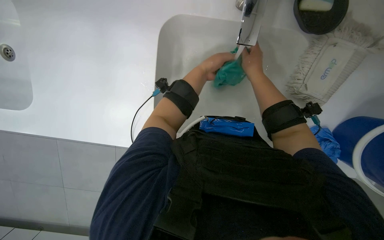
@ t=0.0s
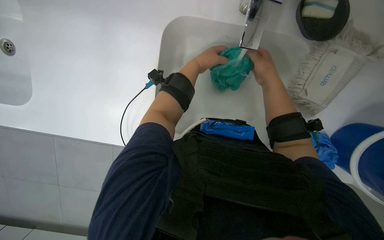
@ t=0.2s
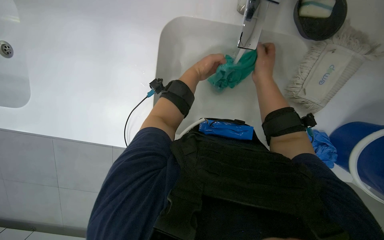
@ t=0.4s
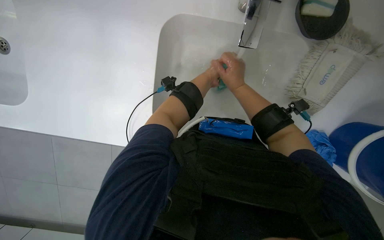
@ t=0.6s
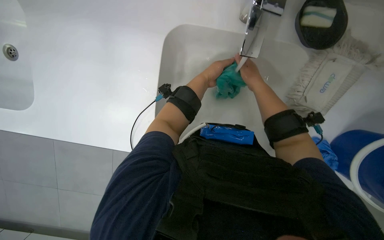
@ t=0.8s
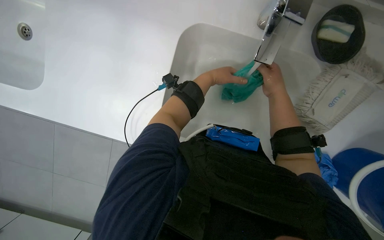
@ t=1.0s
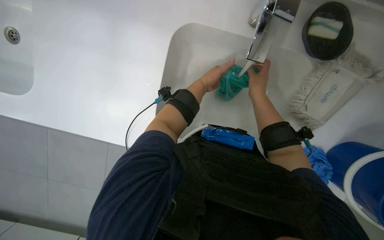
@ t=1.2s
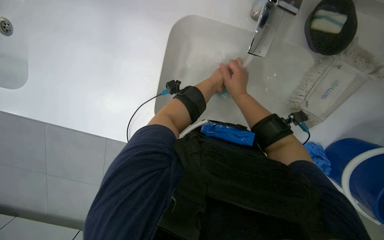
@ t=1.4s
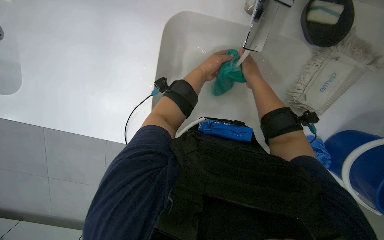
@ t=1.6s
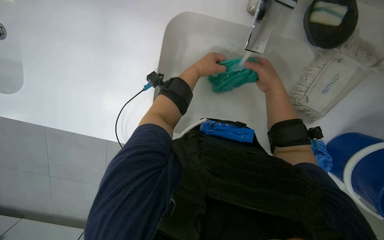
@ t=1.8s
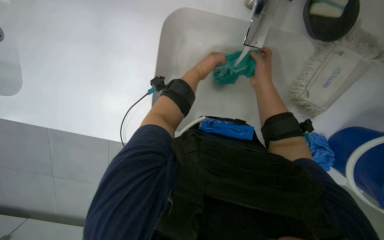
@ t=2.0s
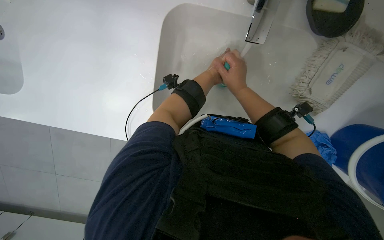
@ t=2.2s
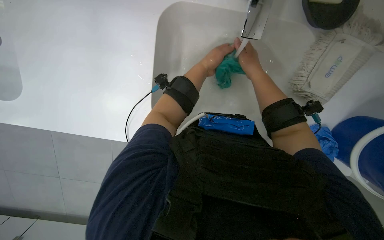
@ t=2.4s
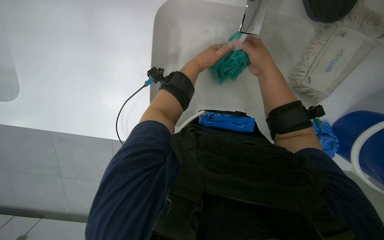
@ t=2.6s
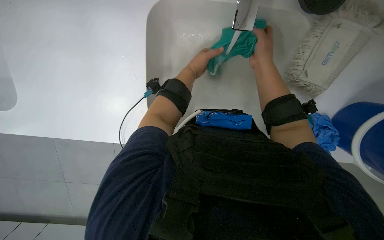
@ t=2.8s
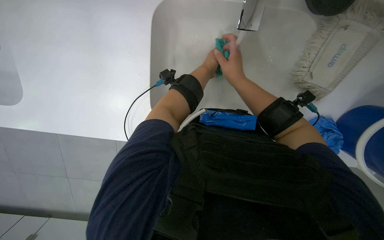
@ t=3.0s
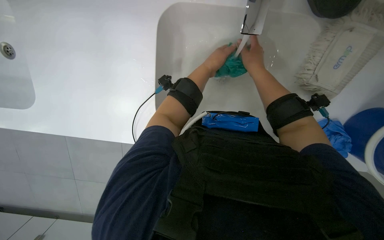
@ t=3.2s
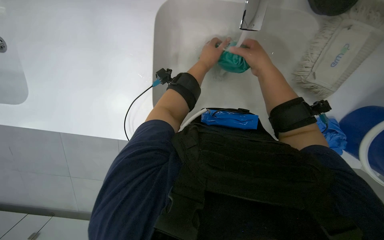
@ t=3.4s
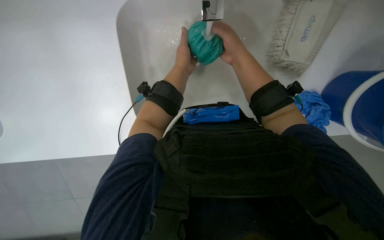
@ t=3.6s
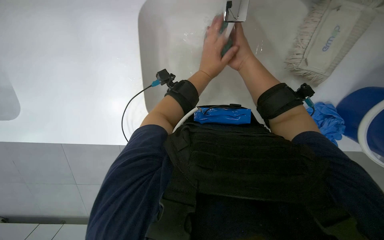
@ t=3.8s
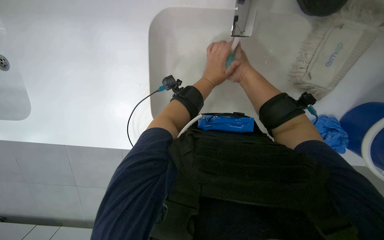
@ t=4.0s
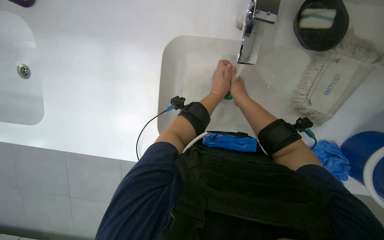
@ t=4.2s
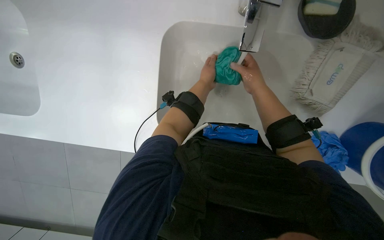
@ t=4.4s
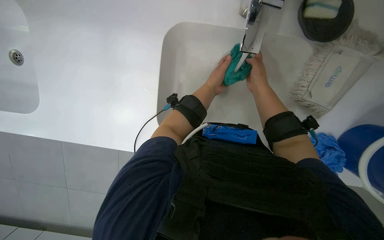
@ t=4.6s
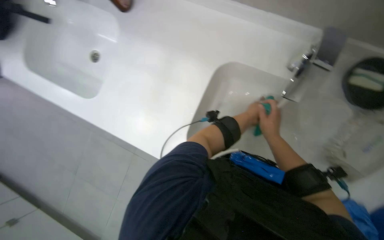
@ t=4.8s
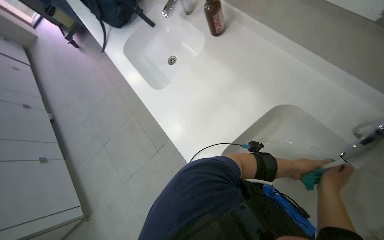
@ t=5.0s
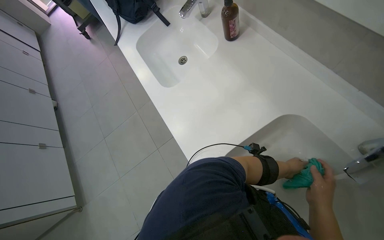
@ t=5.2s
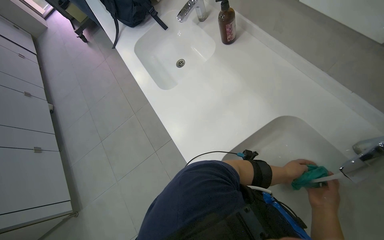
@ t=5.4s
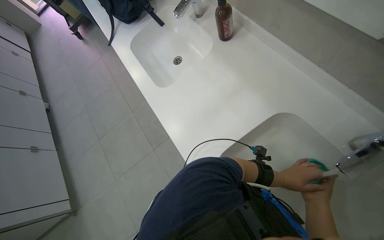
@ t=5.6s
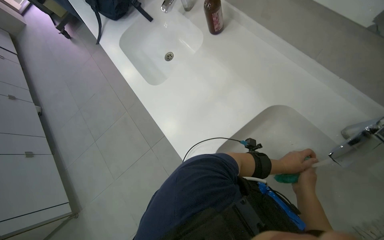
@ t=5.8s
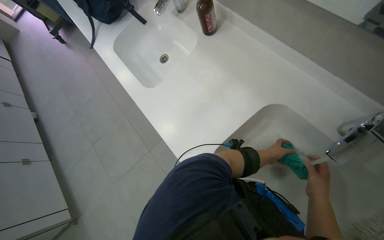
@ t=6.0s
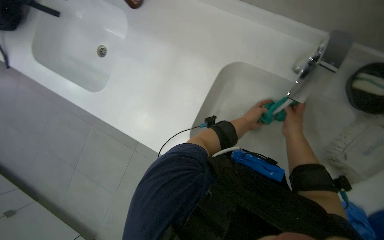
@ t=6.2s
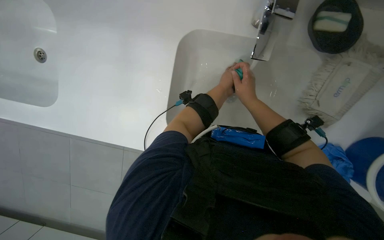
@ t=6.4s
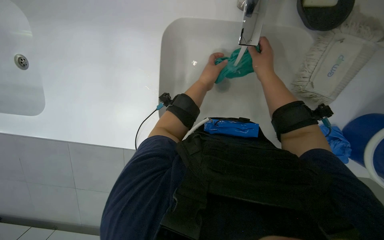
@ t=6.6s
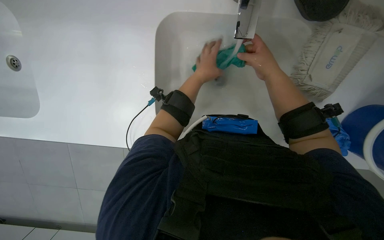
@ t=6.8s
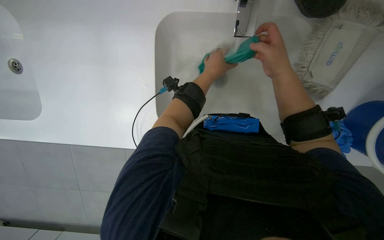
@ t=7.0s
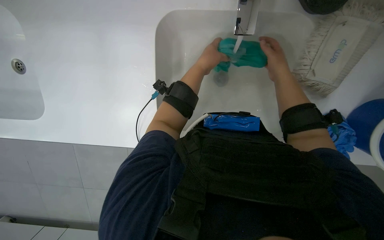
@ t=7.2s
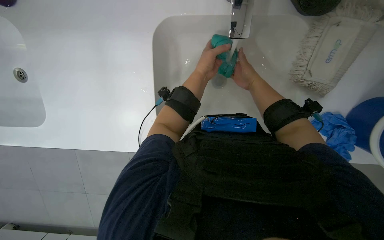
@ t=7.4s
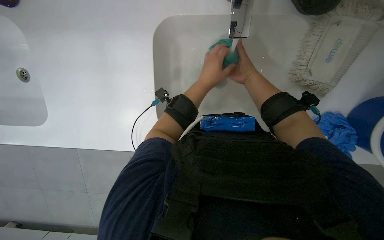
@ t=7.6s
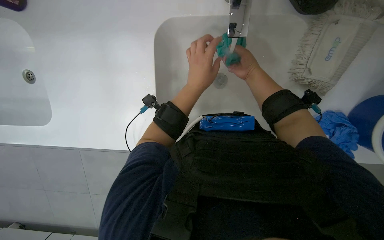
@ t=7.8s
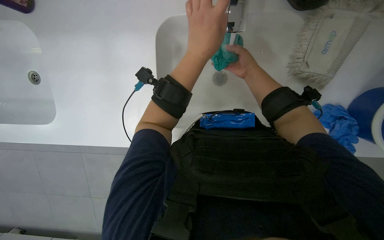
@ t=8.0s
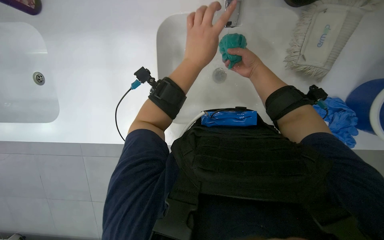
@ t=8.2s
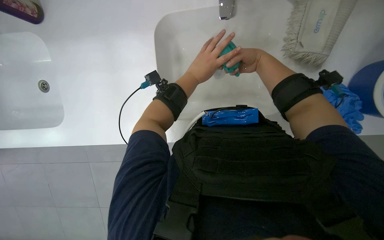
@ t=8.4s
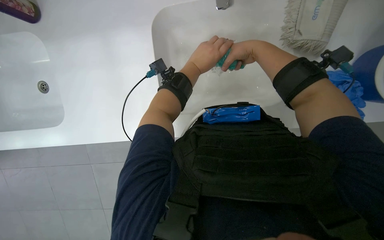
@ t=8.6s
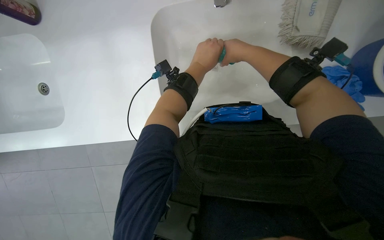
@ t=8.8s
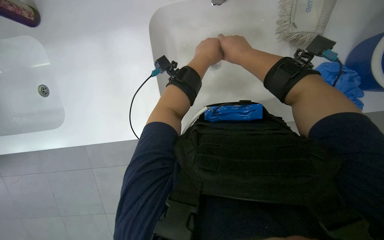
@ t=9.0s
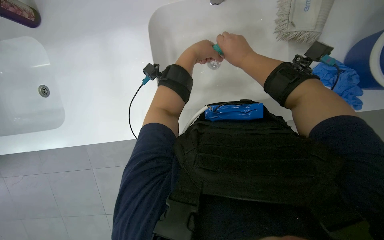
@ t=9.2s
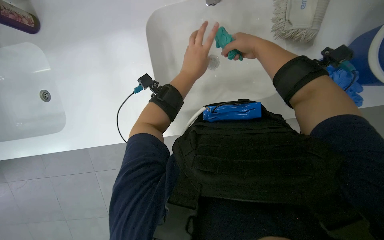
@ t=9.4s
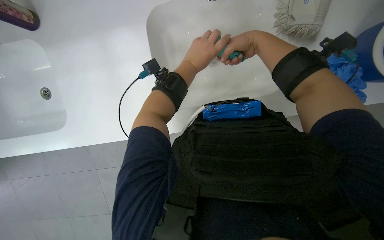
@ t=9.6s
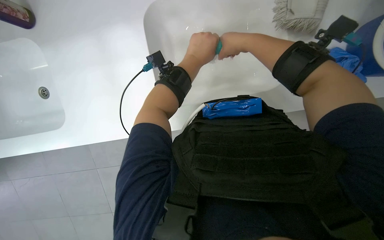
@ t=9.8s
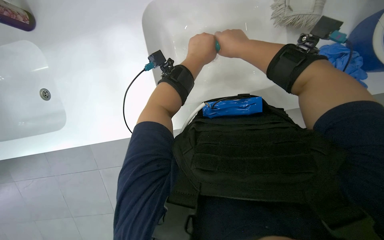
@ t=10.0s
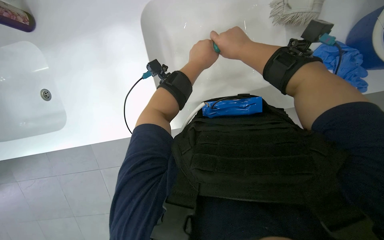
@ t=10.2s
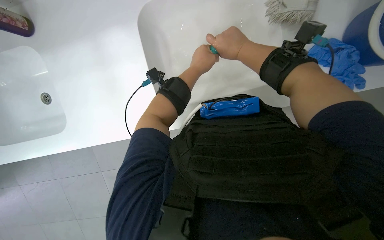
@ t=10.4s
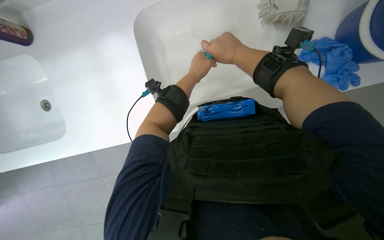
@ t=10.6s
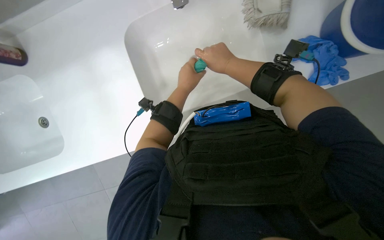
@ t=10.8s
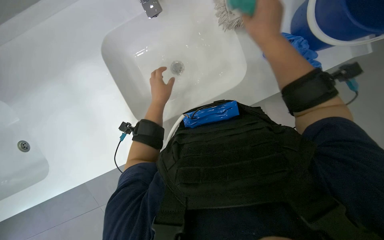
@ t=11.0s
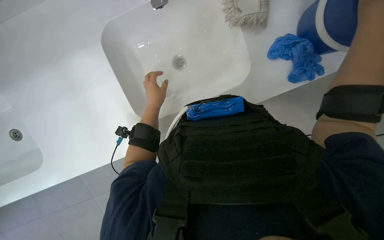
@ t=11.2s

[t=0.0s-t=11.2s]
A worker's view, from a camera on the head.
Job: preparing cleaning supplies.
The whole recording: Washing cleaning cloths and sponge. The worker washes cleaning cloths and a sponge in the sink.
t=3.2s to t=4.8s: The view tilts approximately 15 degrees upward.
t=8.0s to t=9.6s: The left hand goes some 10 cm farther from the camera.
t=9.6s to t=11.2s: The left hand moves farther from the camera, approximately 10 cm.

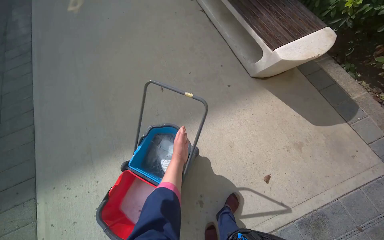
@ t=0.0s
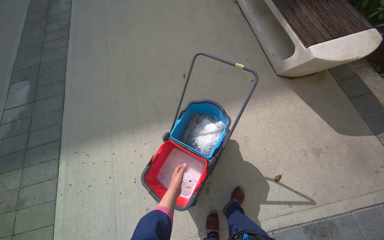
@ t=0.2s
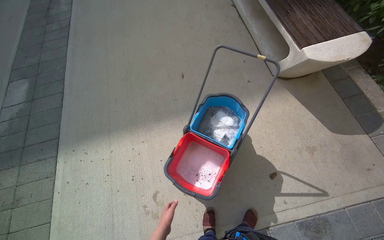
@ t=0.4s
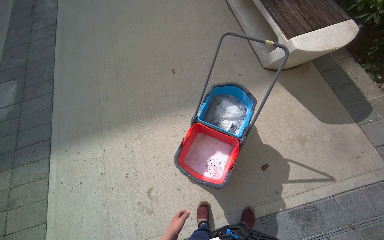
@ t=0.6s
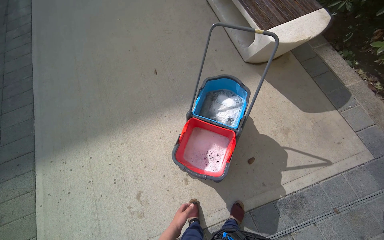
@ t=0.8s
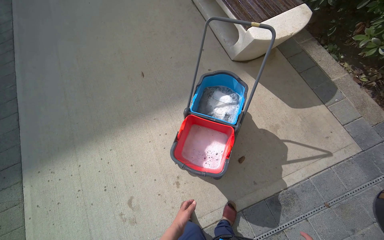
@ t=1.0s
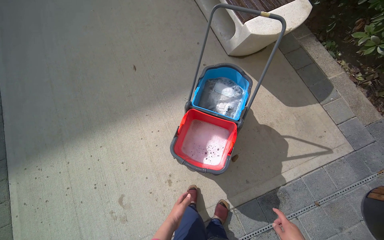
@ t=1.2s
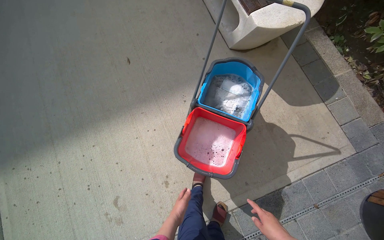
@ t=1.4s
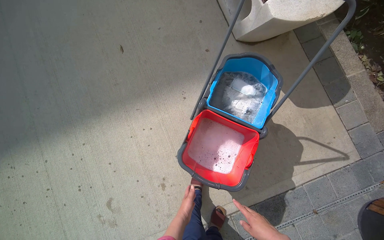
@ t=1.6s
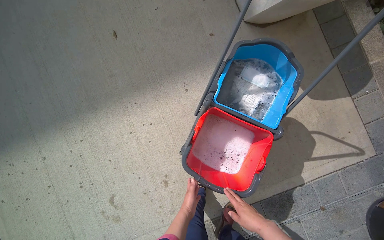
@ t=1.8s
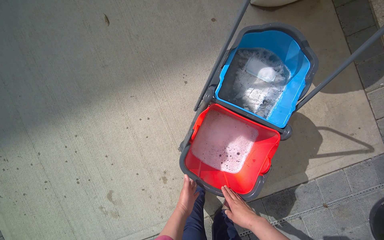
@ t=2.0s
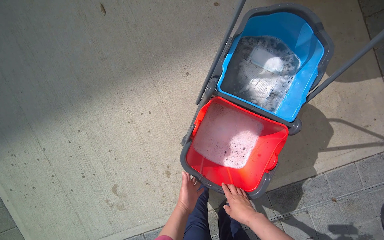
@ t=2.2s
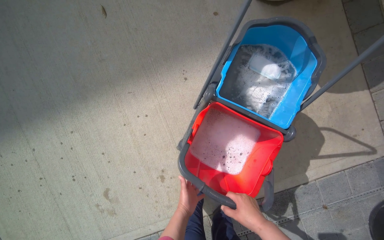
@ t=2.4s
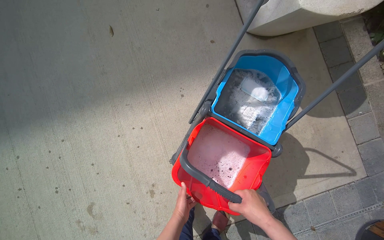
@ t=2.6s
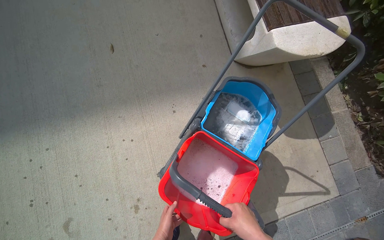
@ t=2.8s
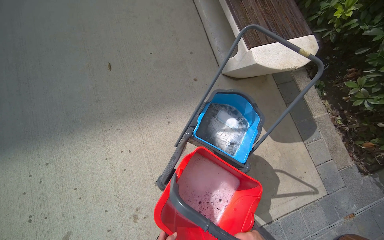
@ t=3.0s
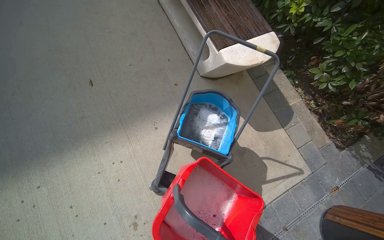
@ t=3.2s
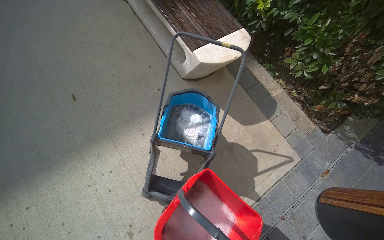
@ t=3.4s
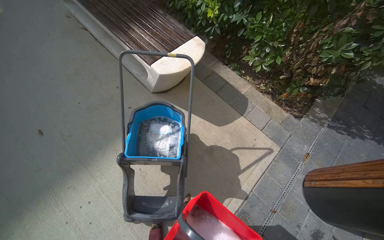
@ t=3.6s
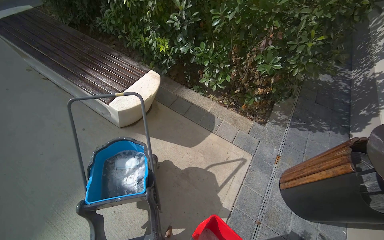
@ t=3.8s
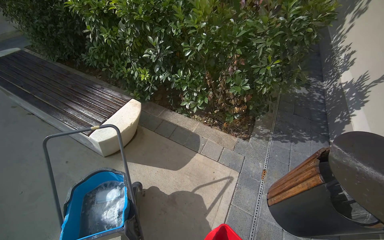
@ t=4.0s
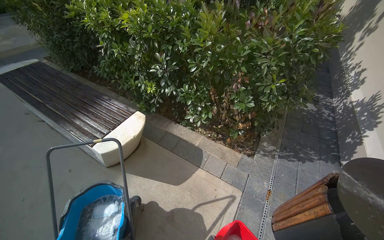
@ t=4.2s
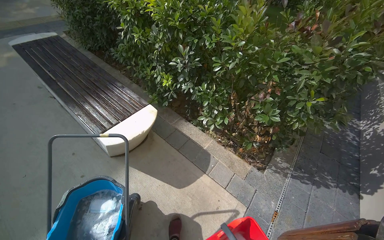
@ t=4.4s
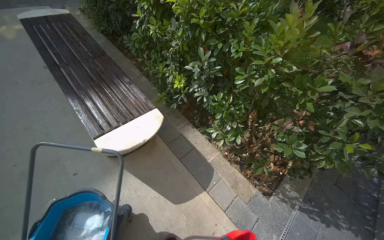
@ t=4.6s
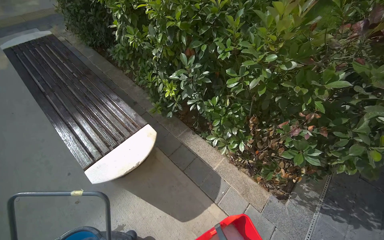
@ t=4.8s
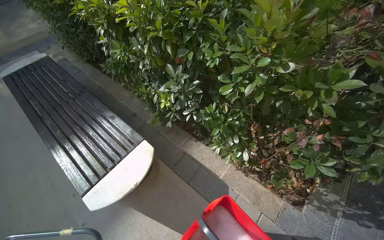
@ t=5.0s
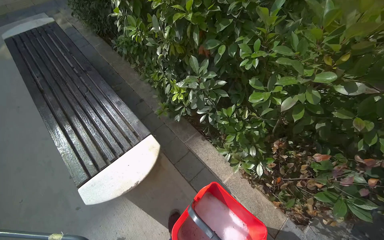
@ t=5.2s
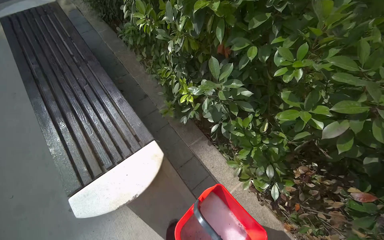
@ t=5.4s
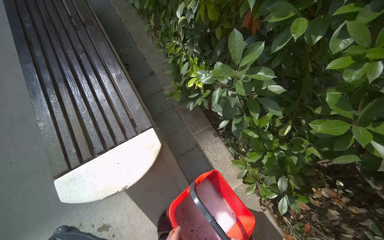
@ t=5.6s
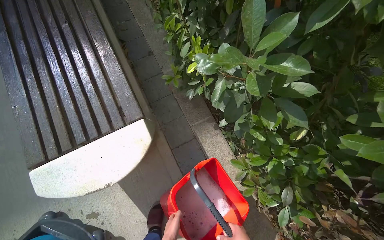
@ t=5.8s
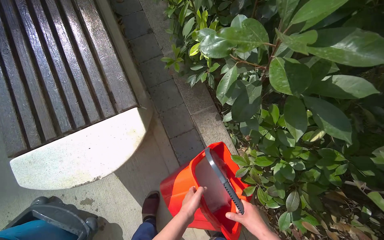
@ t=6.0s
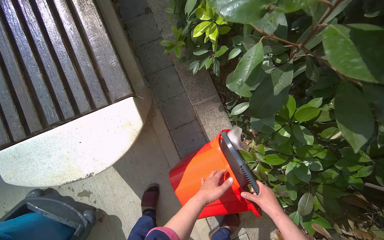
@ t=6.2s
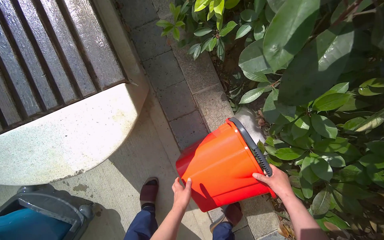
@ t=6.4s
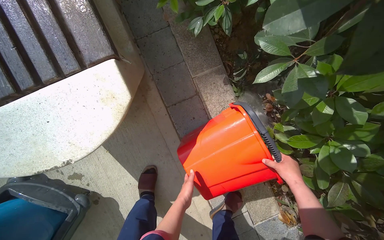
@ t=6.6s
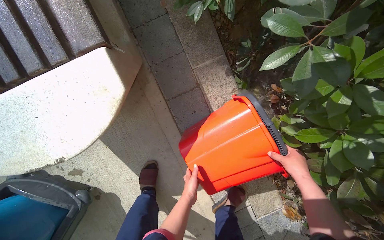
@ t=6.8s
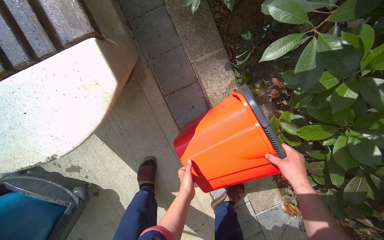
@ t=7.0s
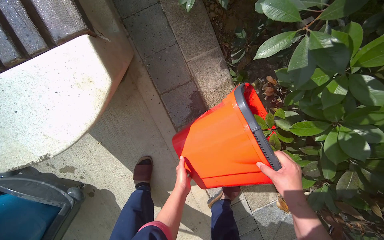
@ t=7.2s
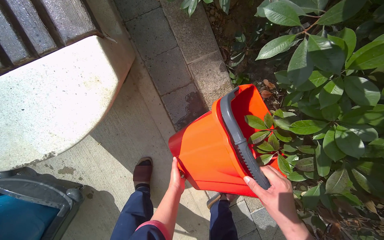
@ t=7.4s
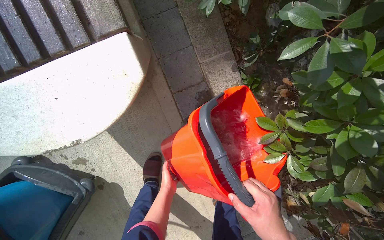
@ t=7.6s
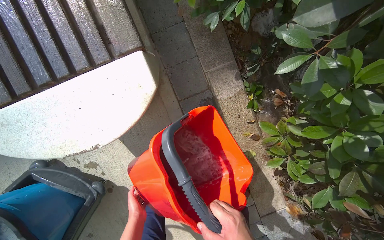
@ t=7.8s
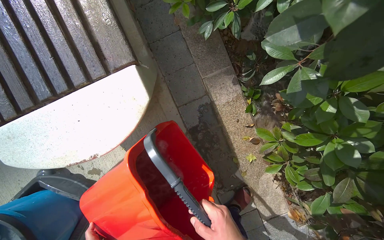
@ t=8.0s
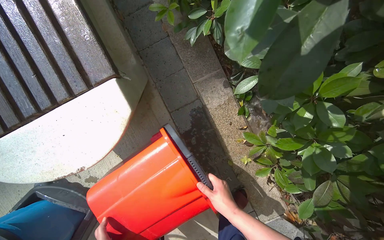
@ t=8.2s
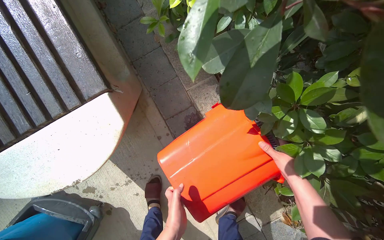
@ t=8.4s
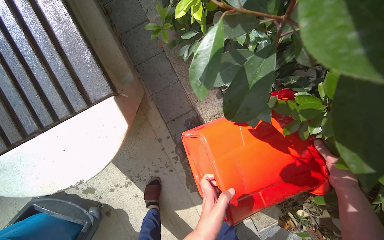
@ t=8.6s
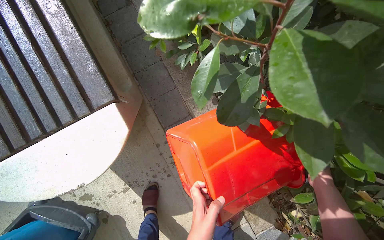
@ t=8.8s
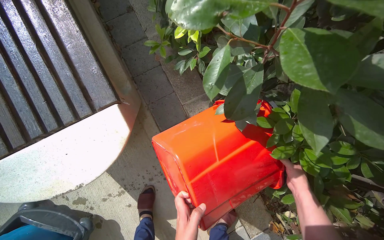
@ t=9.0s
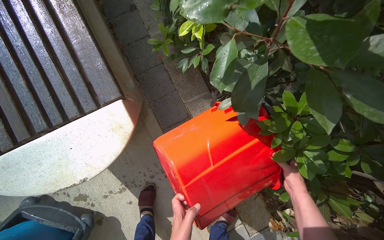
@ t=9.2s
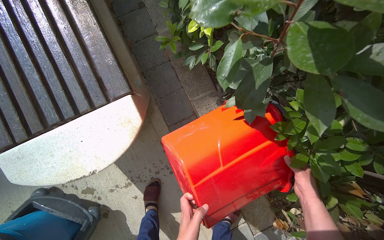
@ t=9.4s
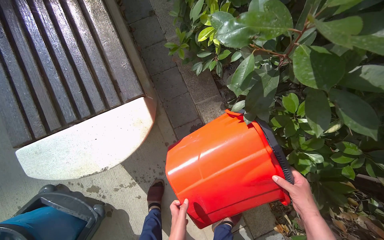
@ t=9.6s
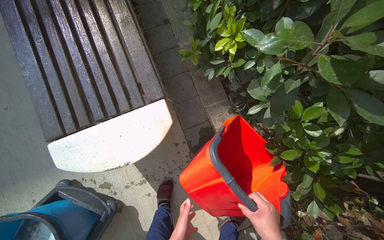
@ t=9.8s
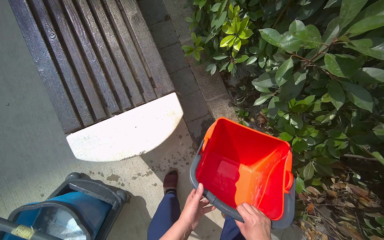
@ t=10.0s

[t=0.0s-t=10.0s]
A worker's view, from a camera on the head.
Job: preparing cleaning supplies.
The whole recording: Emptying and preparing mop buckets. The worker empties dirty water from the buckets and prepares the mop for the next task.
t=2.8s to t=4.2s: The wearer moves some 80 cm. The head rotates some 45 degrees to the right. The view tilts approximately 30 degrees upward.
t=4.2s to t=5.8s: The wearer moves roughly 1 m. The head rotates about 35 degrees to the left. The view tips downward by approximately 30 degrees.
t=5.8s to t=7.2s: The camera pitches downward, by about 20 degrees.
